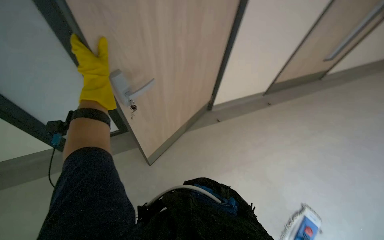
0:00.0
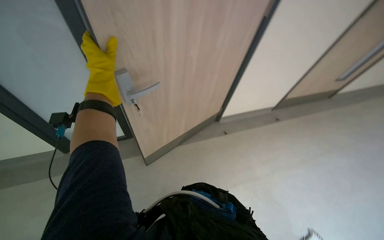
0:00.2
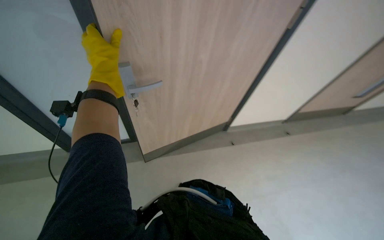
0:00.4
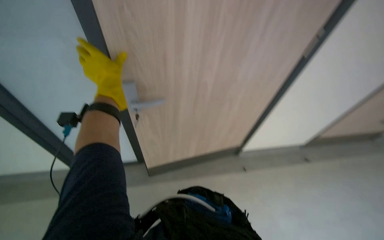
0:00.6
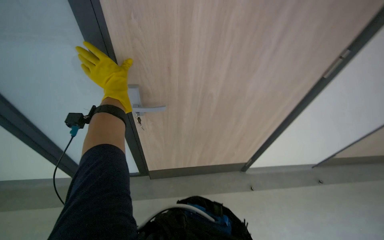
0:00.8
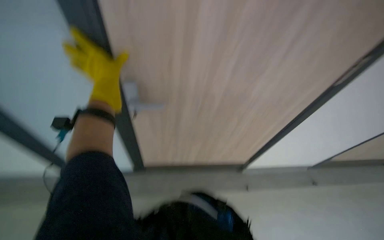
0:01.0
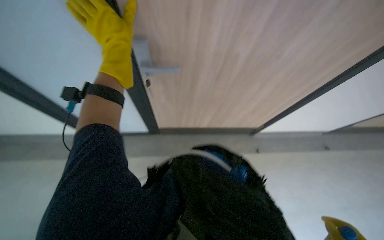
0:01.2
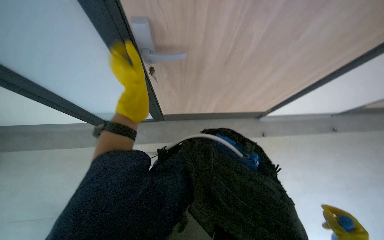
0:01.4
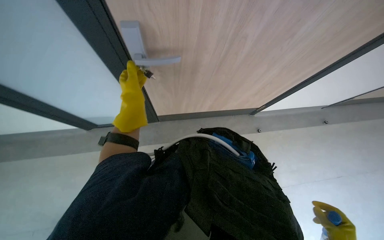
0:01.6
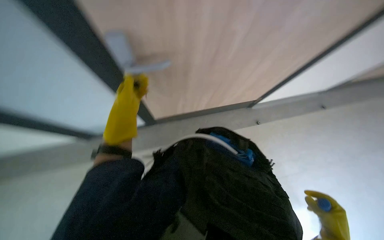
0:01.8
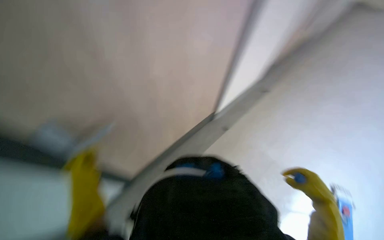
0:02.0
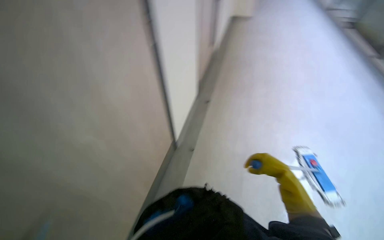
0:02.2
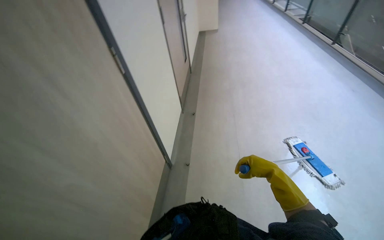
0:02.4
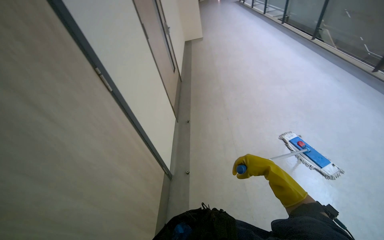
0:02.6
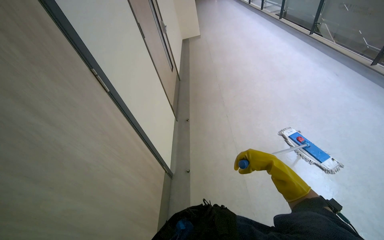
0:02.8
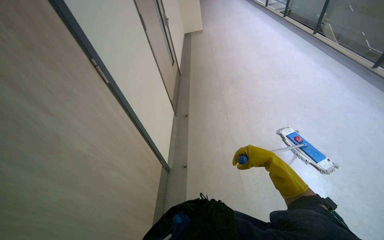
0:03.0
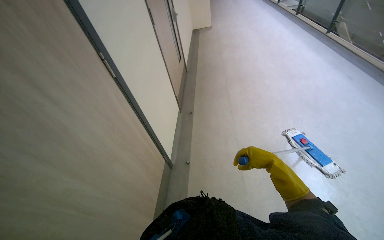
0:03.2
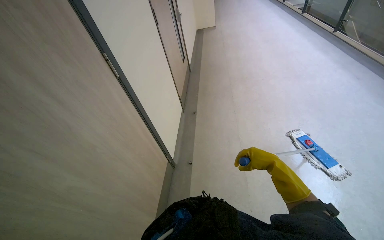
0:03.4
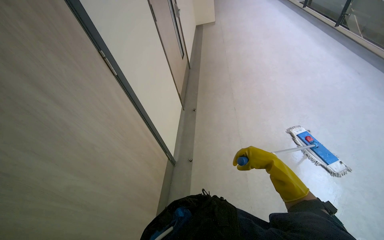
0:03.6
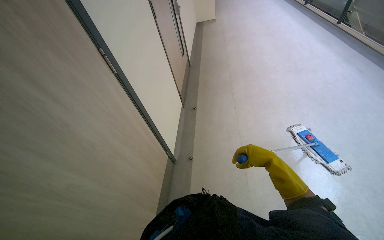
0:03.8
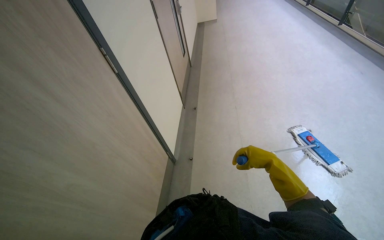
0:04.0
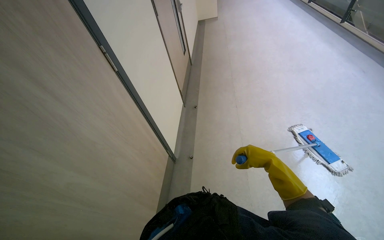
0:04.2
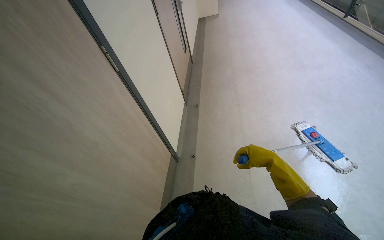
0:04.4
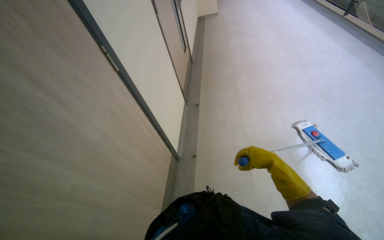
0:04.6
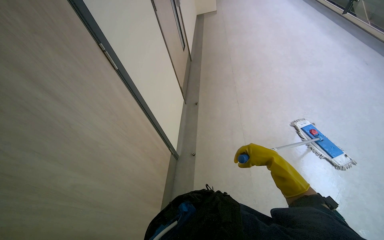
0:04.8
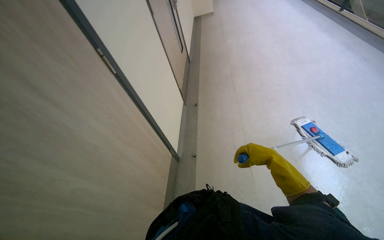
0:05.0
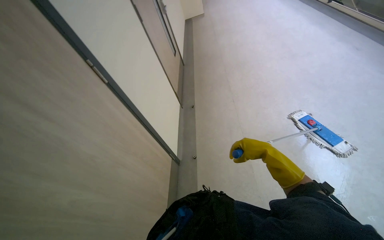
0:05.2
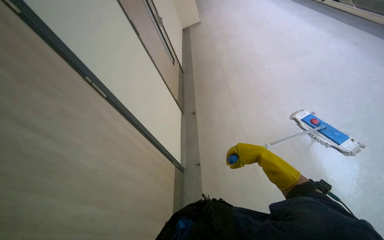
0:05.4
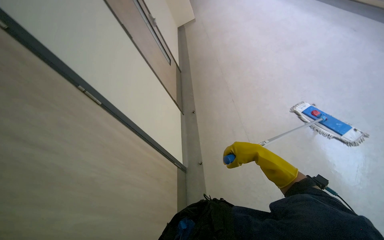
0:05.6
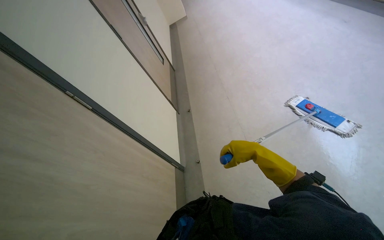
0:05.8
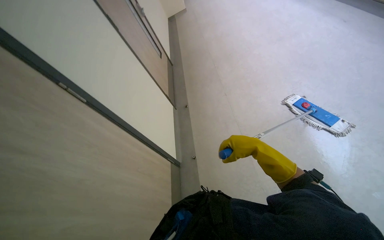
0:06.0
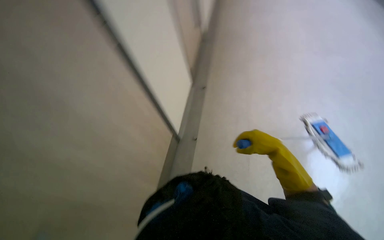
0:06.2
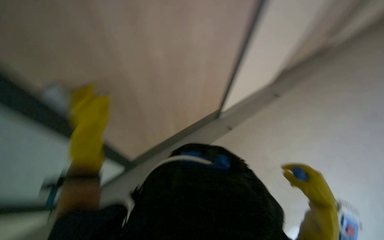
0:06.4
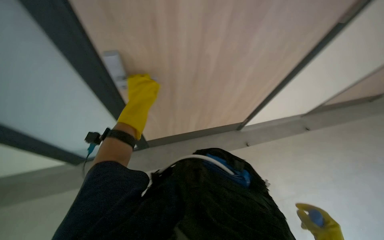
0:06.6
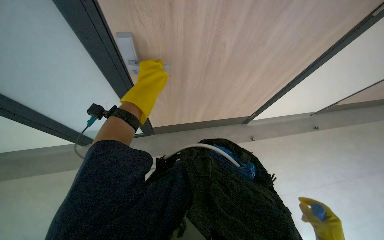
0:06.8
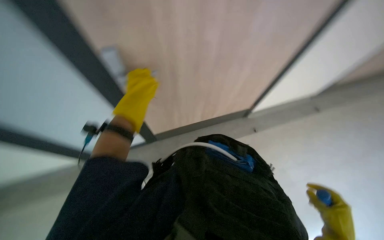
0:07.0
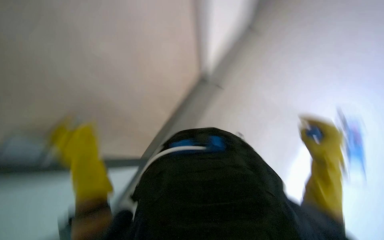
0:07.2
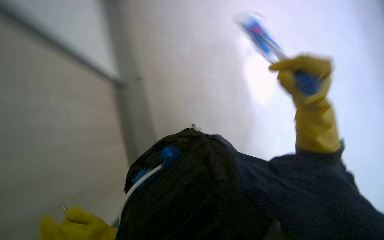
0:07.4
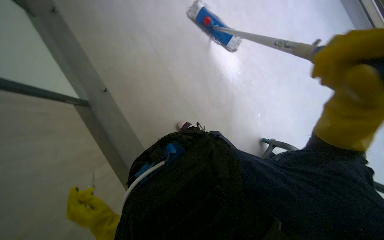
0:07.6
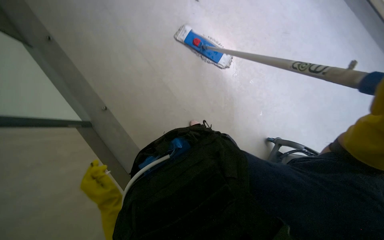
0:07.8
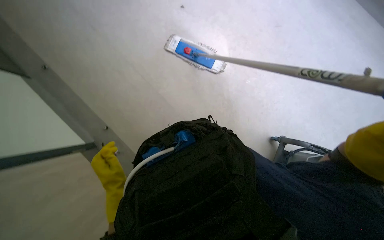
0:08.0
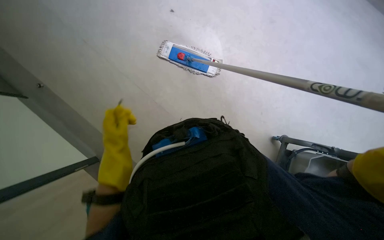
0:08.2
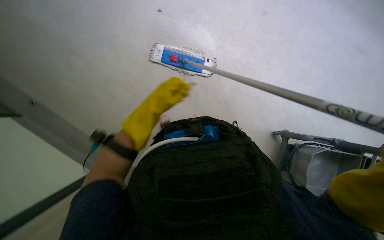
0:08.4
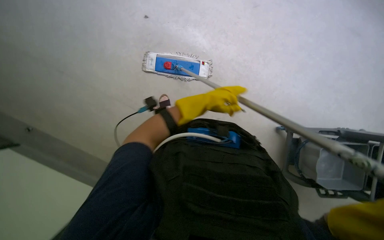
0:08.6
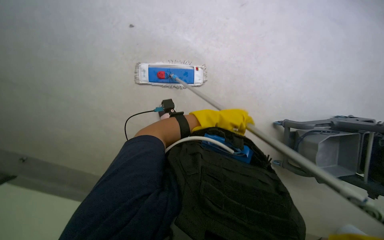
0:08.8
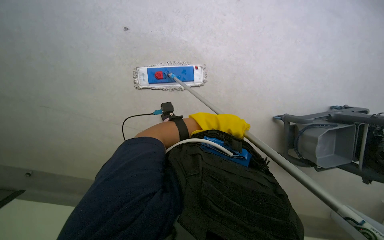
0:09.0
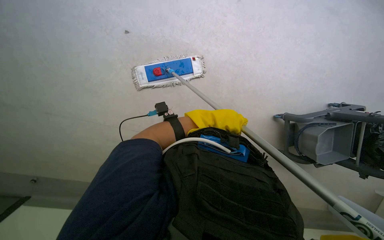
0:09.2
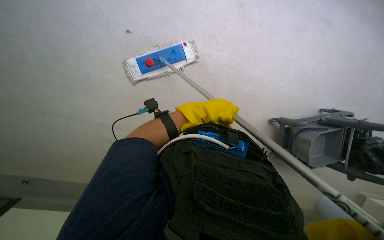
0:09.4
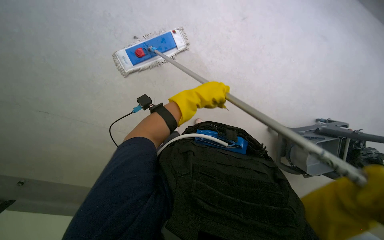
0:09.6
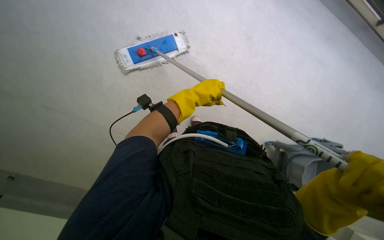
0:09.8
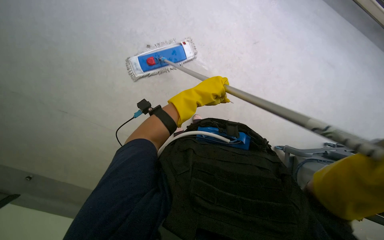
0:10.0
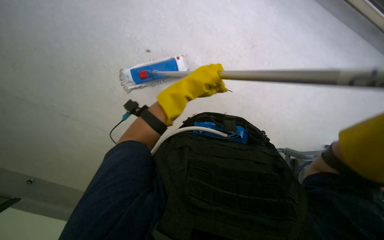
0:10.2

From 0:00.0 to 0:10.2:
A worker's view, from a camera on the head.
Job: wiping surfaces.
The whole recording: Cleaning various surfaces in hallway. The worker cleans the floor, walls, and ceiling surfaces using a mop and by hand.
From 0:00.0 to 0:01.4: The view tips upward by approximately 15 degrees.
From 0:01.4 to 0:03.0: The head turns to the right by some 75 degrees. The view tips upward by approximately 20 degrees.
From 0:03.0 to 0:04.4: The right hand goes some 15 cm farther from the camera.
From 0:05.8 to 0:07.2: The wearer looks roughly 65 degrees further to the left. The view tips downward by about 15 degrees.
From 0:08.8 to 0:10.2: The left hand travels nearer to the camera by roughly 15 cm.

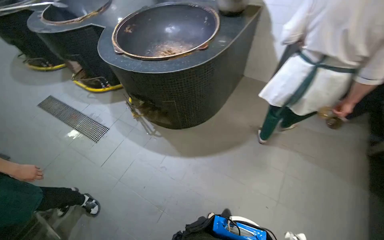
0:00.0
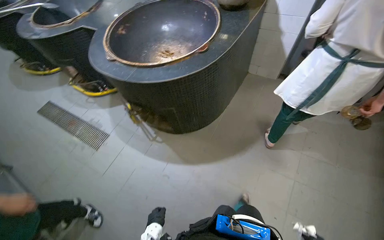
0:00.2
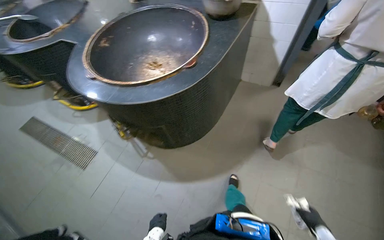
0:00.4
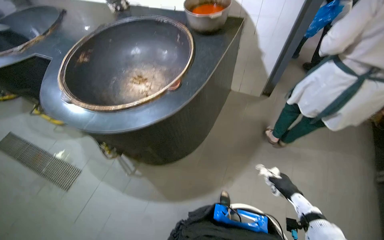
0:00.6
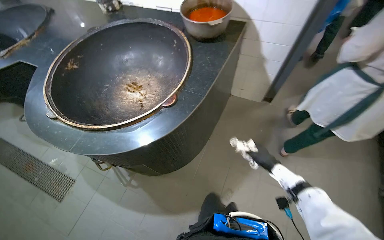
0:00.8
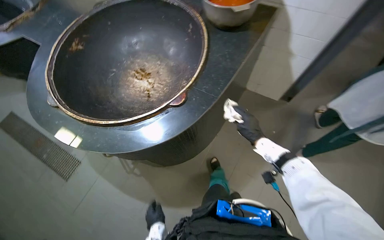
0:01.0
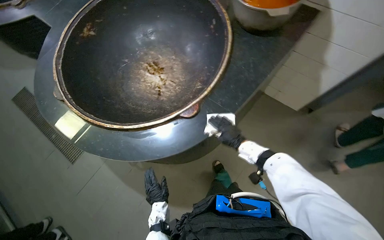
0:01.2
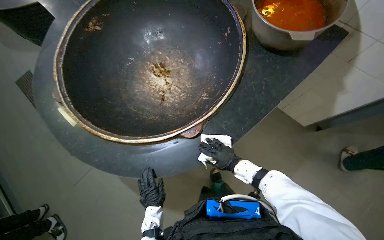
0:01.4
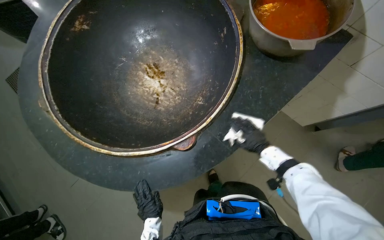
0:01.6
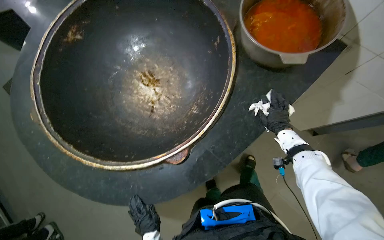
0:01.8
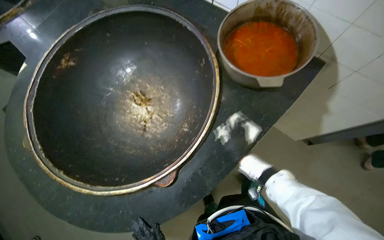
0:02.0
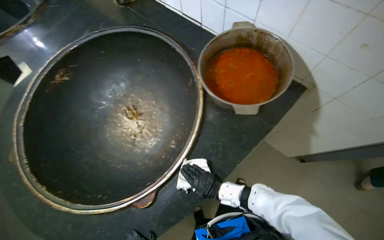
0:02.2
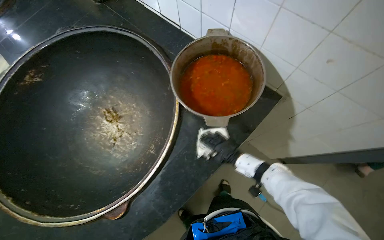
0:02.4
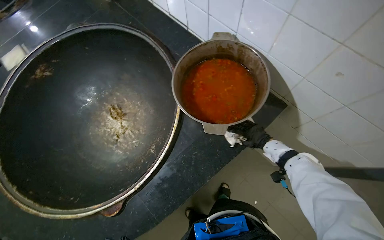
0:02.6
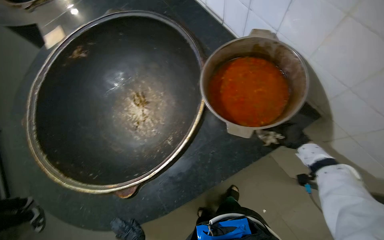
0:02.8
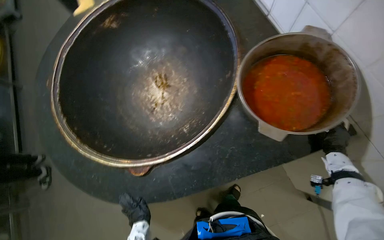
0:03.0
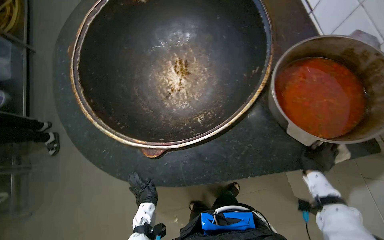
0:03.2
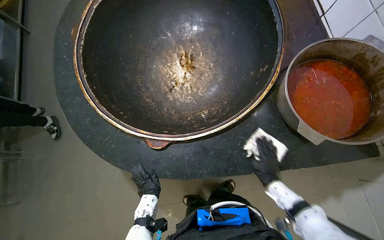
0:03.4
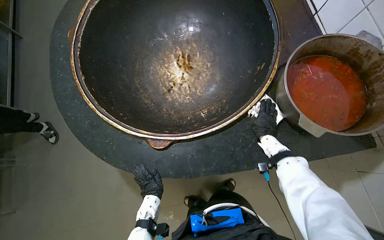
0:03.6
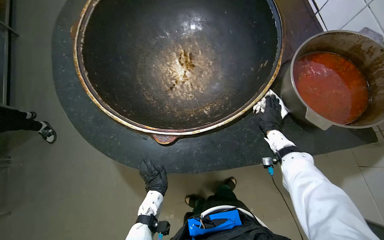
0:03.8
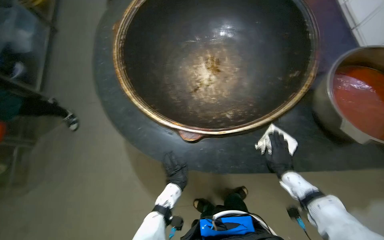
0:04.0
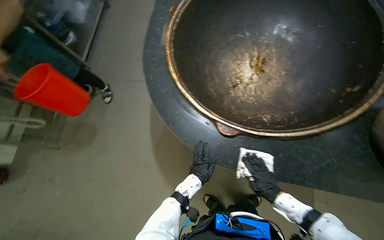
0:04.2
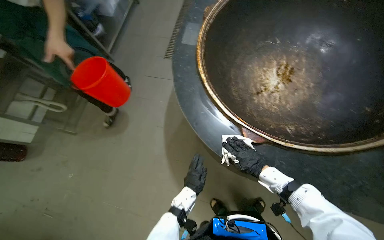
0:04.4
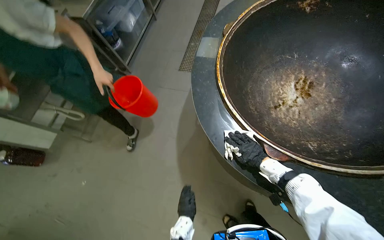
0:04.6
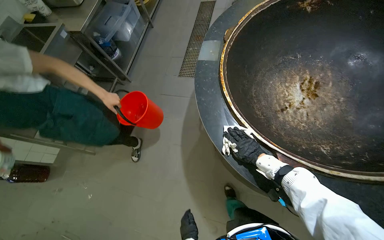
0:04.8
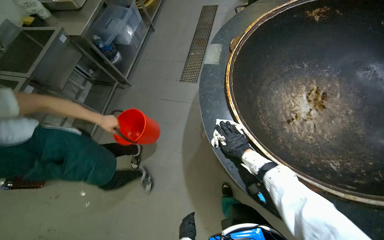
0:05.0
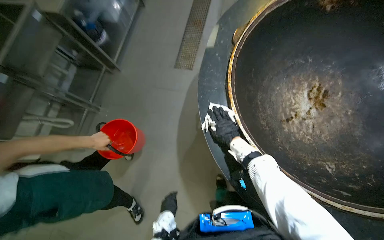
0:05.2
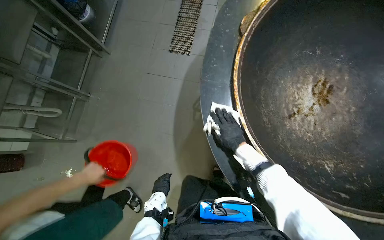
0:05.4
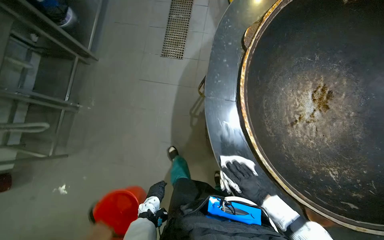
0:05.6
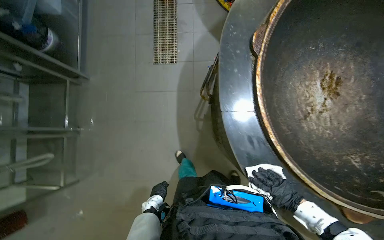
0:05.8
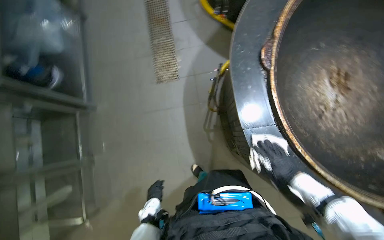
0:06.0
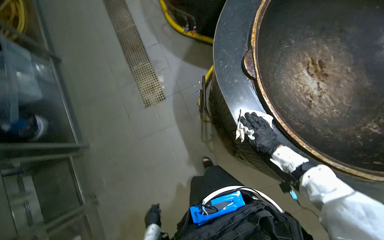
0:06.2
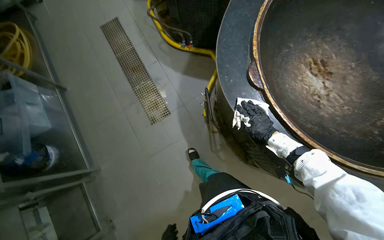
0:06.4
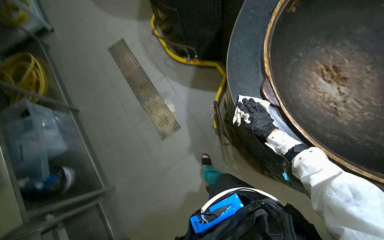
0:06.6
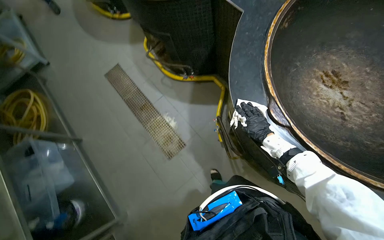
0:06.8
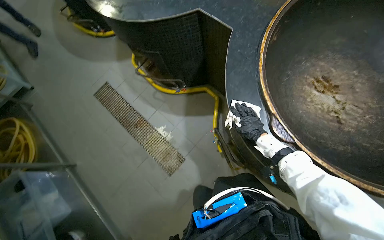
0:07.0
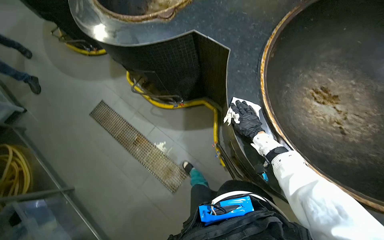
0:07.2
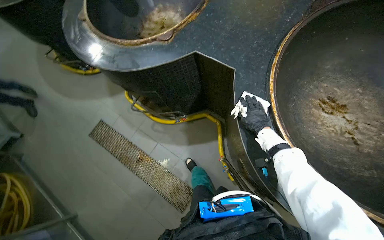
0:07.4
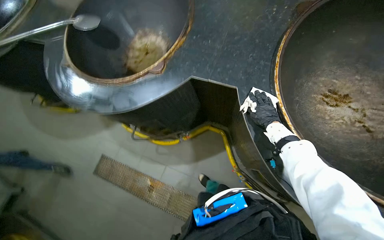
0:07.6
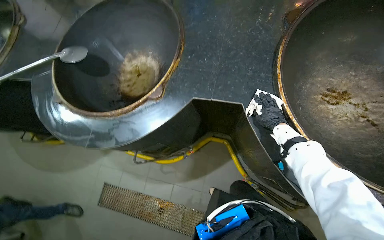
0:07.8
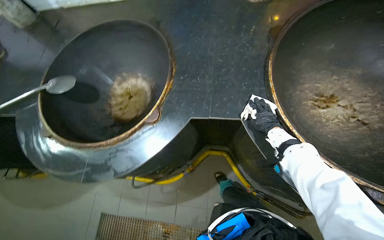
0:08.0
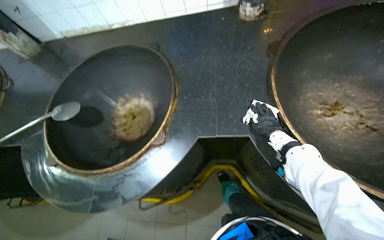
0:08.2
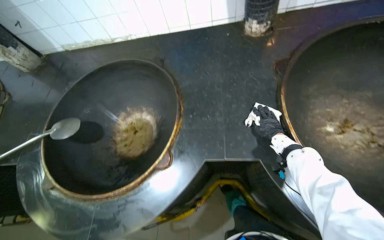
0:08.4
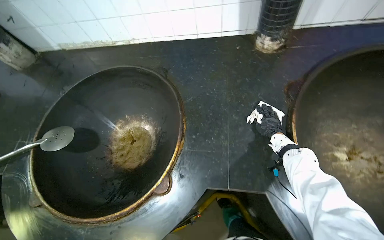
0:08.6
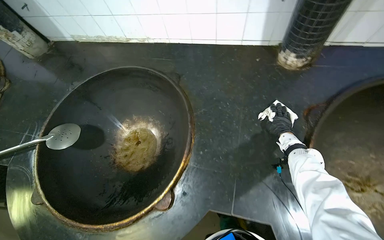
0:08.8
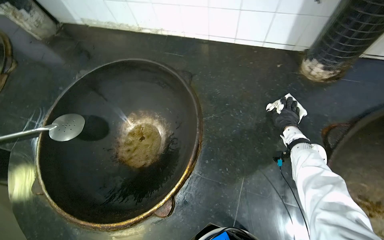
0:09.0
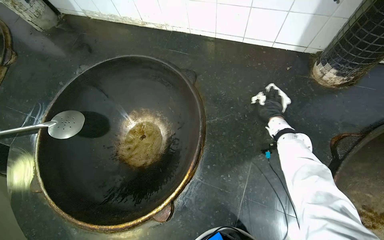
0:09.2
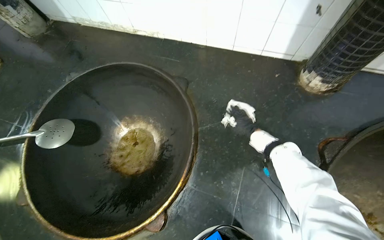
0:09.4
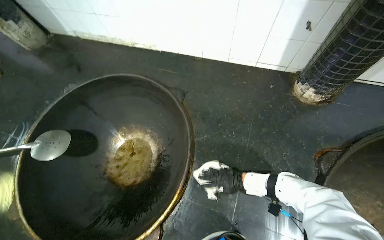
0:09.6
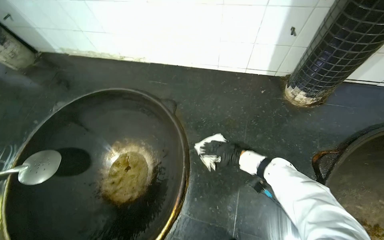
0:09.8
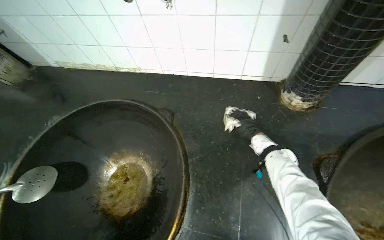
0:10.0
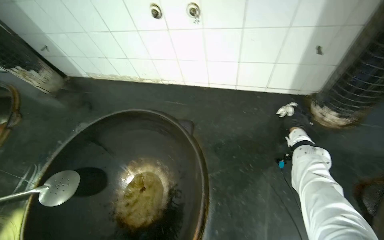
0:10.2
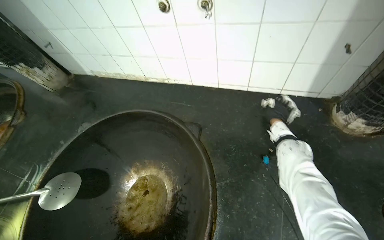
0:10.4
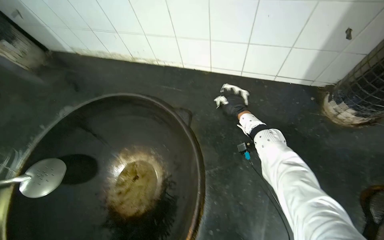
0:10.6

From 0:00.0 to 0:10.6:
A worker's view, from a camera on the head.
Job: wiping surfaces.
The whole recording: Wiping cooking surface. The worker wipes the surface around the large cooking pots with a white cloth.
From 0:00.0 to 0:01.6: The head travels about 1 m. The view tilts some 20 degrees downward.
From 0:03.0 to 0:04.6: The wearer moves some 50 cm. The wearer's head swings some 40 degrees to the left.
From 0:04.6 to 0:06.0: The camera travels approximately 70 cm. The wearer looks roughly 15 degrees further downward.
From 0:06.0 to 0:07.6: The wearer moves some 80 cm. The view tilts some 20 degrees upward. The scene turns some 60 degrees counterclockwise in the picture.
From 0:07.6 to 0:09.0: The camera is carried roughly 60 cm.
From 0:09.0 to 0:10.6: The right hand travels to the left by approximately 20 cm, and reaches about 10 cm down the picture, then returns.
